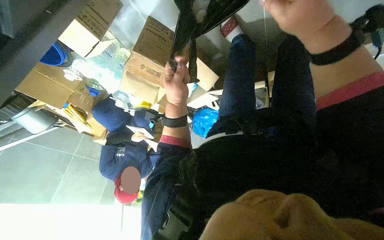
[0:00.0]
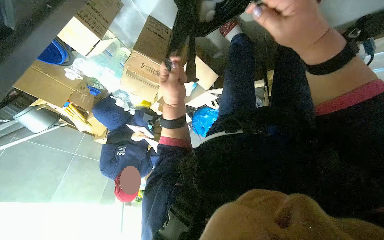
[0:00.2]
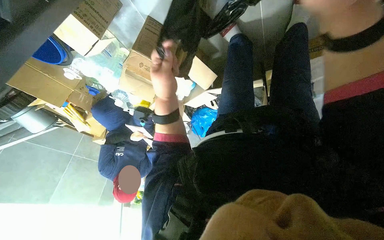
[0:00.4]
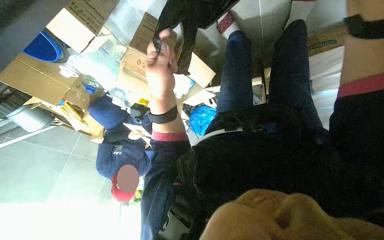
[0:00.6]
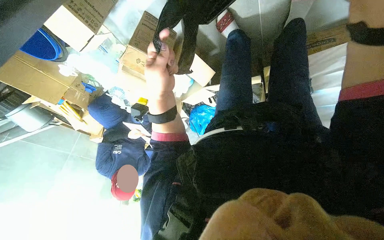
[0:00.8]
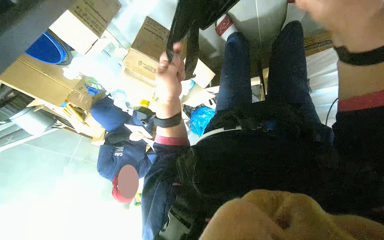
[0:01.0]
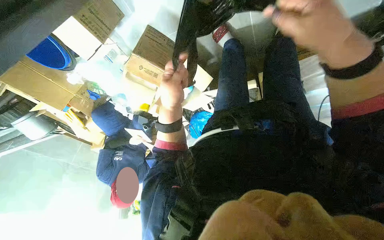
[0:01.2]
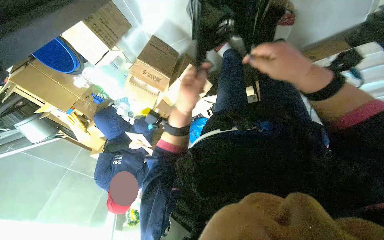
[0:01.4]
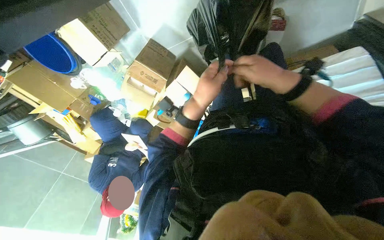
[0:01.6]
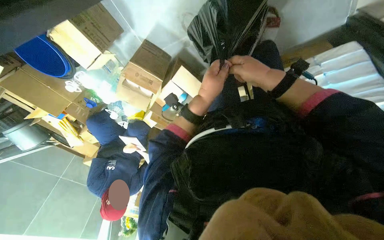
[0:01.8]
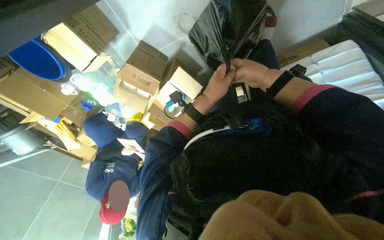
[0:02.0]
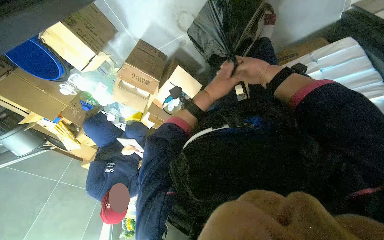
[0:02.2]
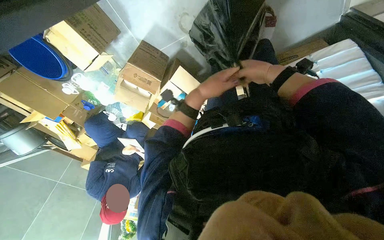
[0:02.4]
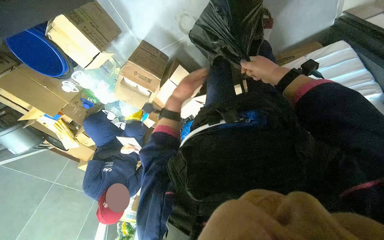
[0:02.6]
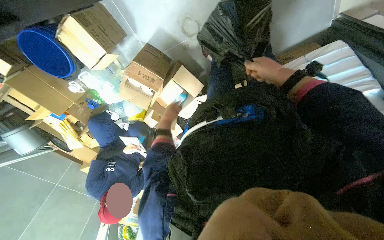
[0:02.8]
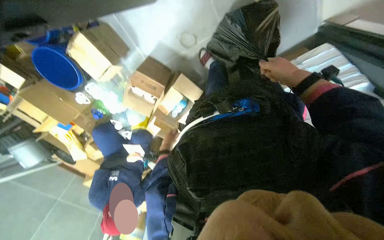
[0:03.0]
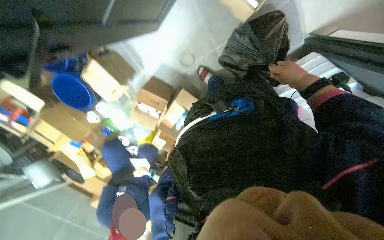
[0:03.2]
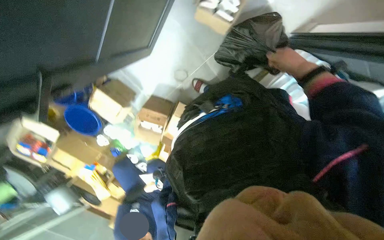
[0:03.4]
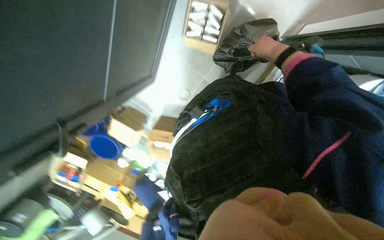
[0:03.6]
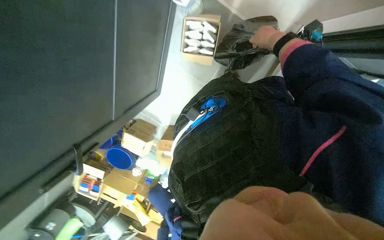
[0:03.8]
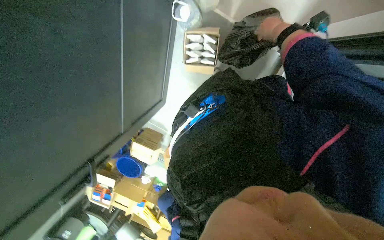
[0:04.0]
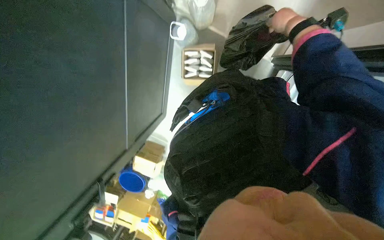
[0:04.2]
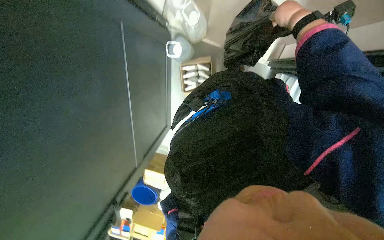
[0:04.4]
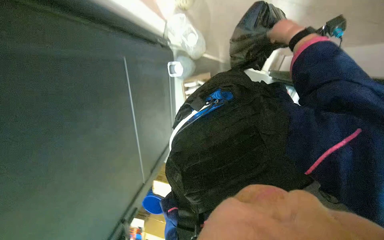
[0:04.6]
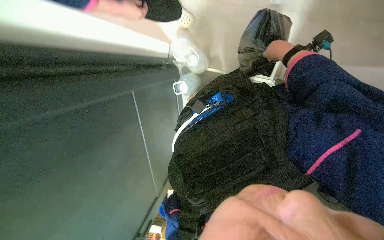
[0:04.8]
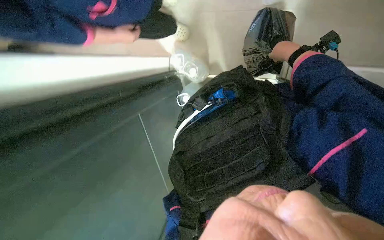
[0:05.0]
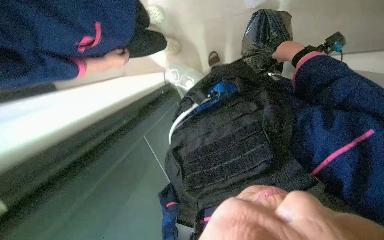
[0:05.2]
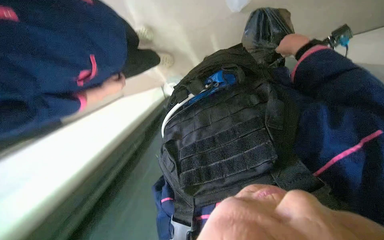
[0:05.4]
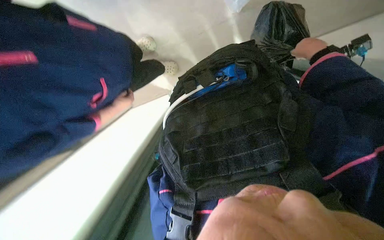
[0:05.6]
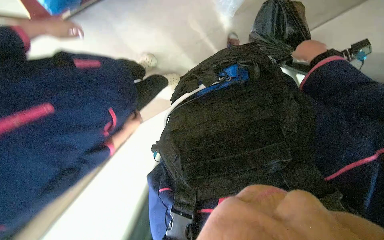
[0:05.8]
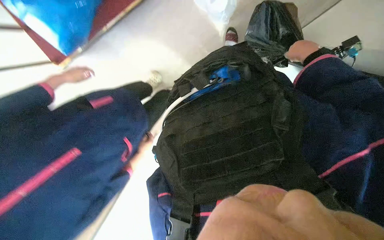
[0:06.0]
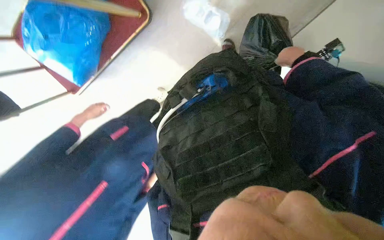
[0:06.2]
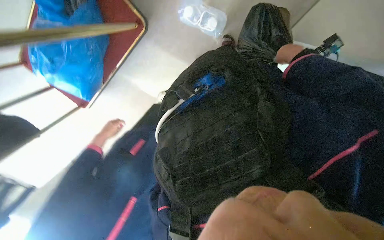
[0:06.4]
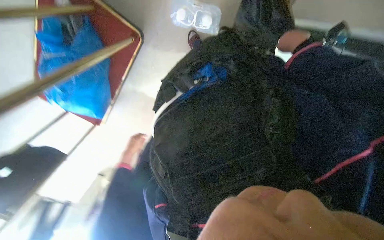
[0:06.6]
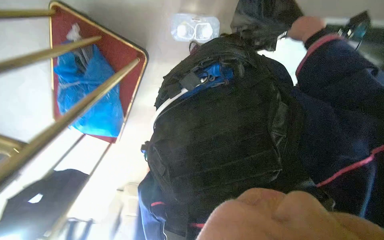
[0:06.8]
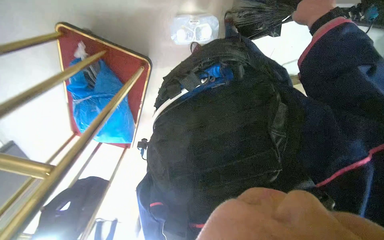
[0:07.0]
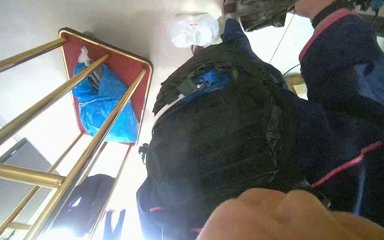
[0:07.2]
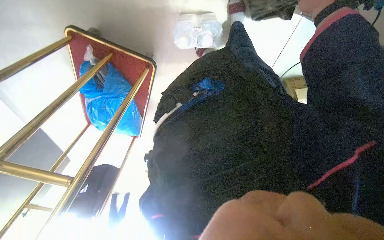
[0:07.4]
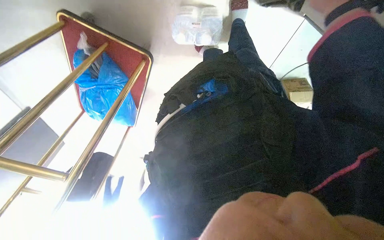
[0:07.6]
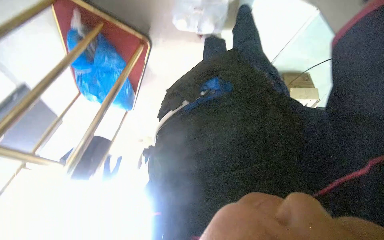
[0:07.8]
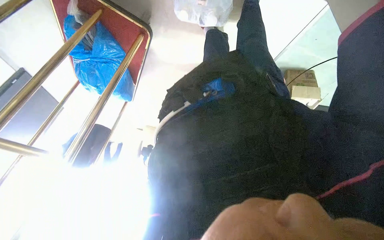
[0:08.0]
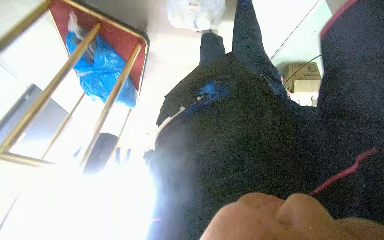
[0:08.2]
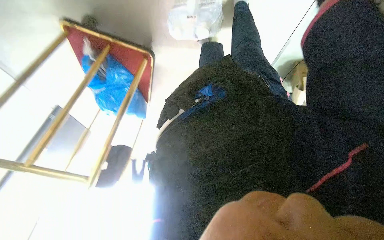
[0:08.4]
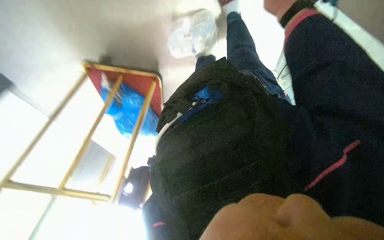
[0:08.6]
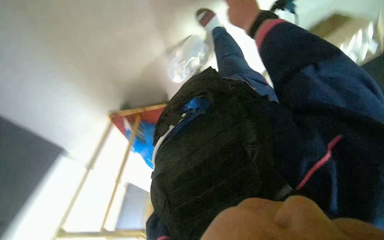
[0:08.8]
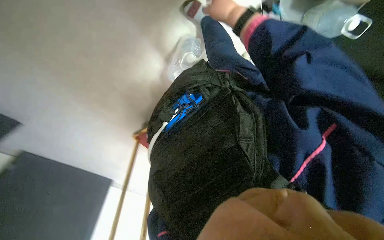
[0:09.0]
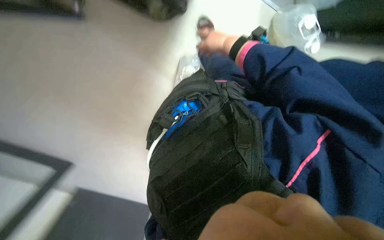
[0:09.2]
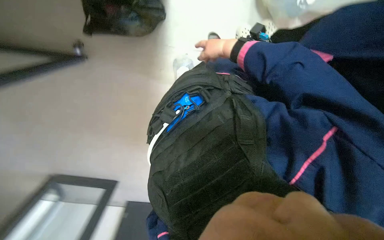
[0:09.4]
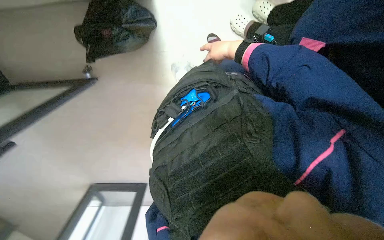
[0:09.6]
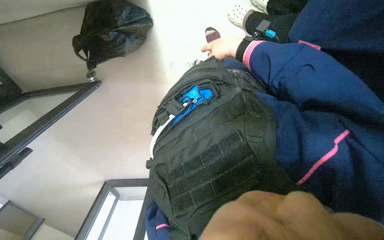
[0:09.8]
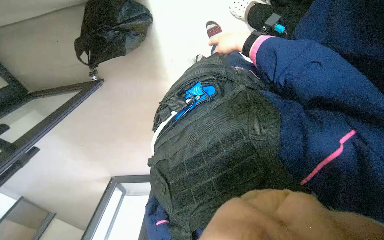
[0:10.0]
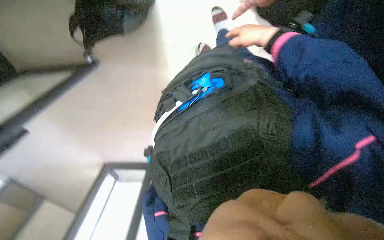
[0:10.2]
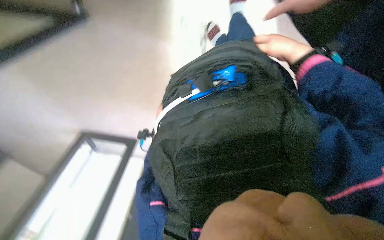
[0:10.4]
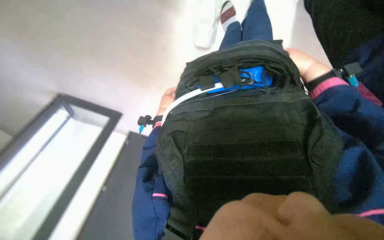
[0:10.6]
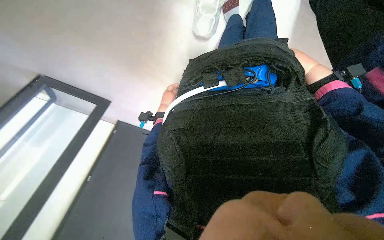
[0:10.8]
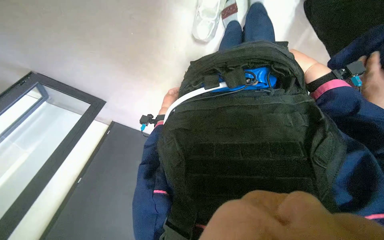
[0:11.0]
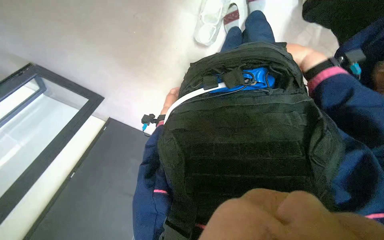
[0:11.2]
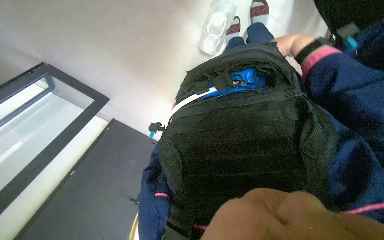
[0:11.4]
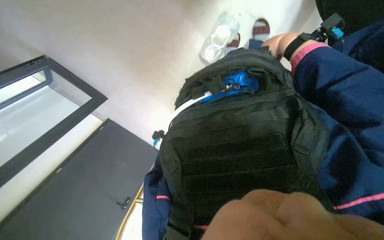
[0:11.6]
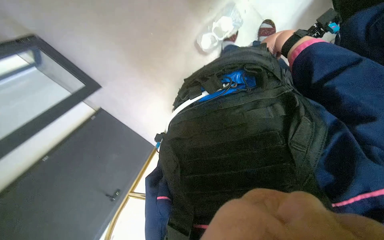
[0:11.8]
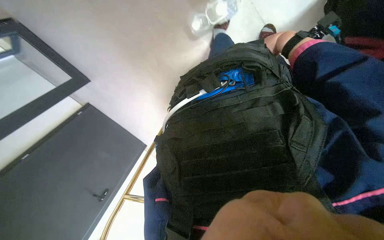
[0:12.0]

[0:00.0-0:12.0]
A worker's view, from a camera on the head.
Job: organizing items.
The whole recording: Moving golden stand. The worker moves a golden stand across the floor.
0:00.0 to 0:01.6: The left hand moves nearer to the camera and to the right, some 15 cm.
0:01.6 to 0:03.0: The right hand moves to the right, some 15 cm, while the left hand travels farther from the camera, down the picture and to the left by about 35 cm.
0:03.0 to 0:04.4: The camera is carried approximately 50 cm. The camera sweeps to the left, by approximately 25 degrees. The view tips upward by about 25 degrees. The scene rotates counterclockwise by some 35 degrees.
0:04.4 to 0:06.0: The wearer moves roughly 40 cm. The camera is aimed roughly 15 degrees further to the left. Everything in view rotates approximately 30 degrees counterclockwise.
0:06.0 to 0:07.6: The scene rotates counterclockwise by some 30 degrees.
0:07.6 to 0:09.0: The camera is aimed roughly 25 degrees further to the left. The scene rotates counterclockwise by about 35 degrees.
0:09.0 to 0:10.4: The wearer looks some 15 degrees further downward. The right hand heads to the right and down the picture, covering about 15 cm.
0:10.4 to 0:12.0: The camera is aimed approximately 20 degrees further to the right. The scene rotates clockwise by some 30 degrees.

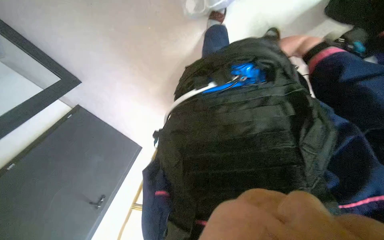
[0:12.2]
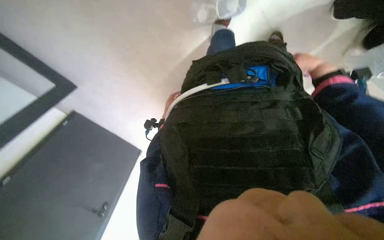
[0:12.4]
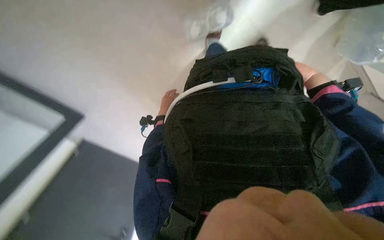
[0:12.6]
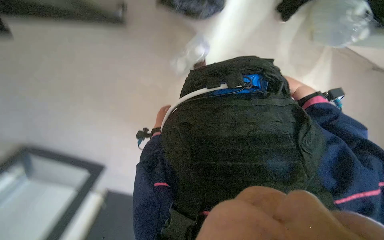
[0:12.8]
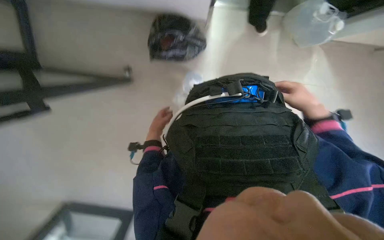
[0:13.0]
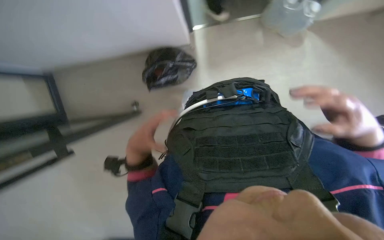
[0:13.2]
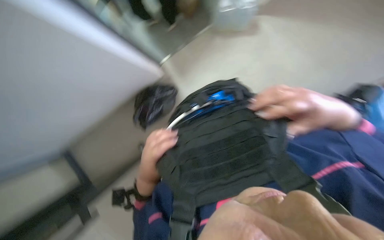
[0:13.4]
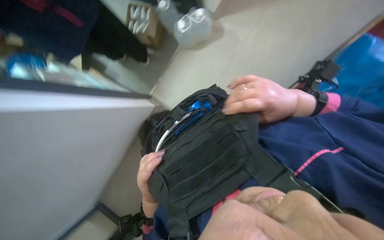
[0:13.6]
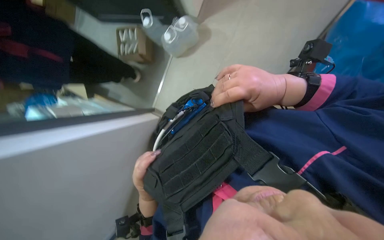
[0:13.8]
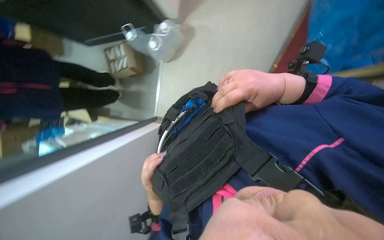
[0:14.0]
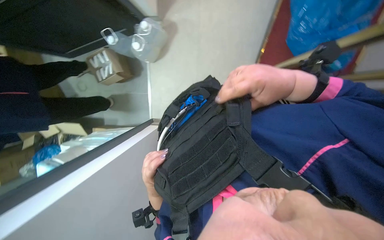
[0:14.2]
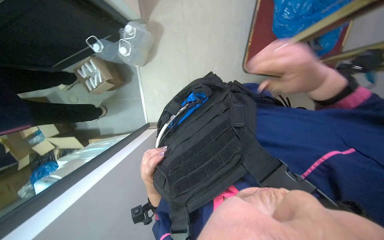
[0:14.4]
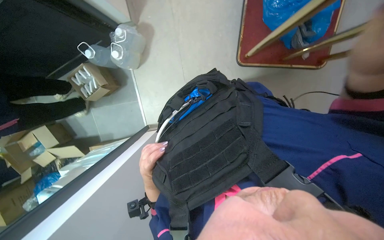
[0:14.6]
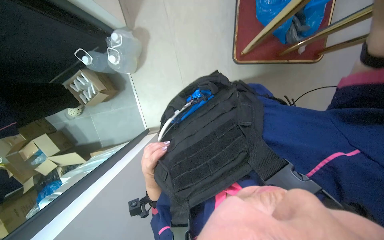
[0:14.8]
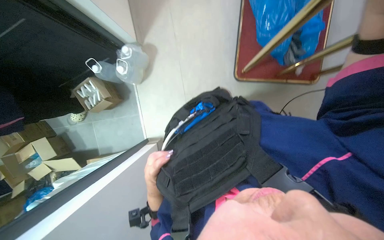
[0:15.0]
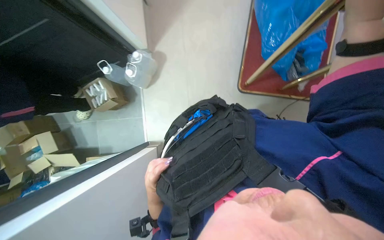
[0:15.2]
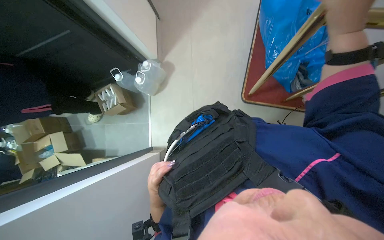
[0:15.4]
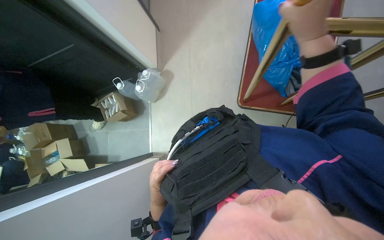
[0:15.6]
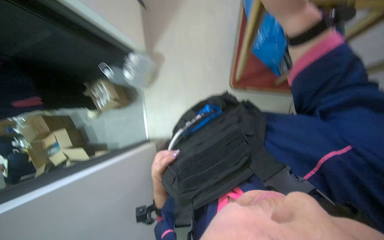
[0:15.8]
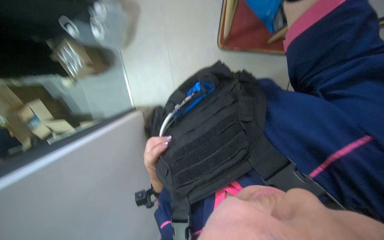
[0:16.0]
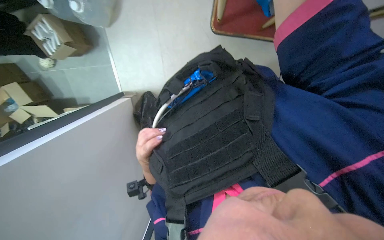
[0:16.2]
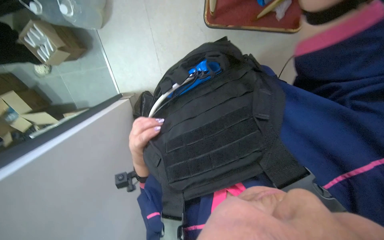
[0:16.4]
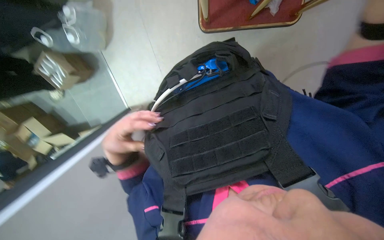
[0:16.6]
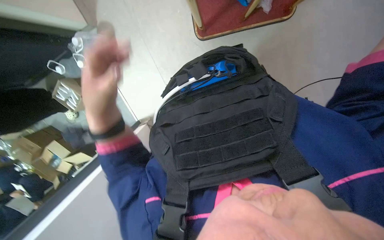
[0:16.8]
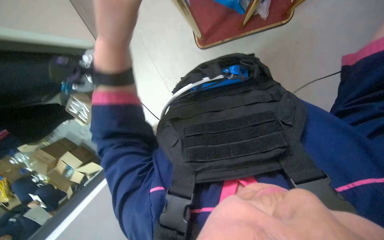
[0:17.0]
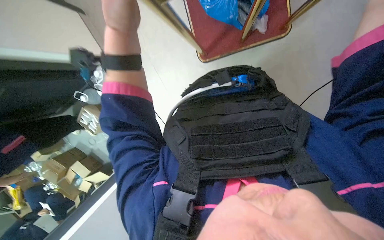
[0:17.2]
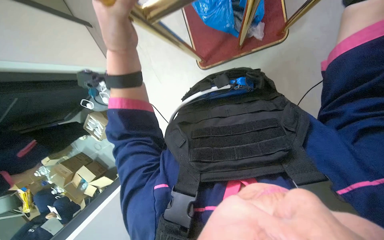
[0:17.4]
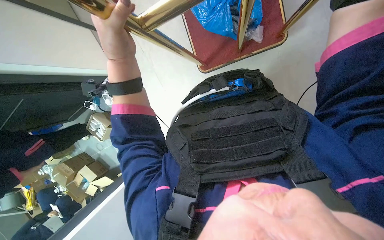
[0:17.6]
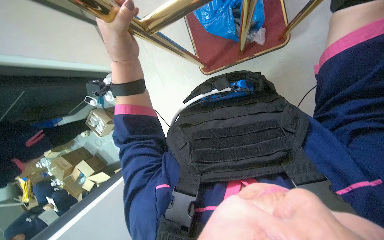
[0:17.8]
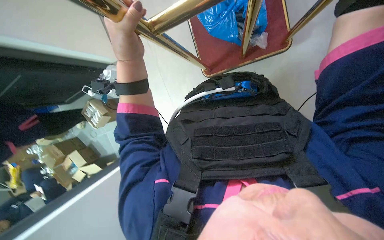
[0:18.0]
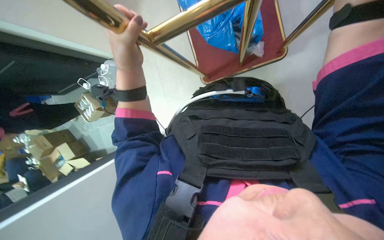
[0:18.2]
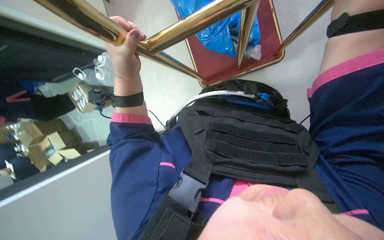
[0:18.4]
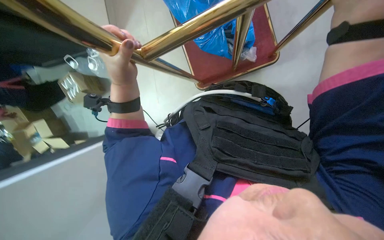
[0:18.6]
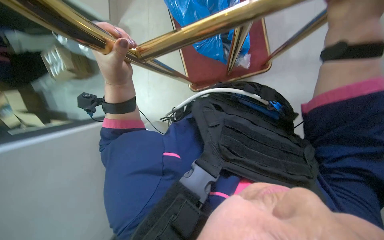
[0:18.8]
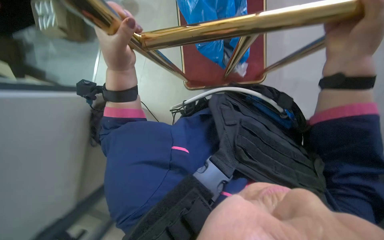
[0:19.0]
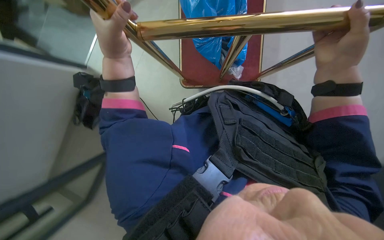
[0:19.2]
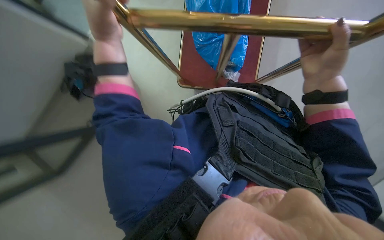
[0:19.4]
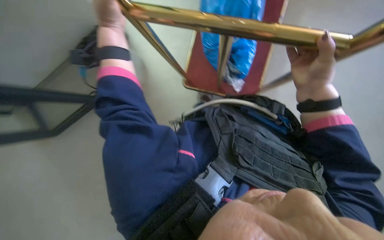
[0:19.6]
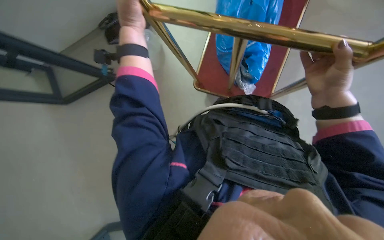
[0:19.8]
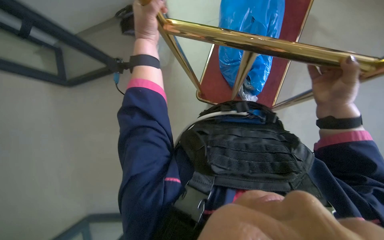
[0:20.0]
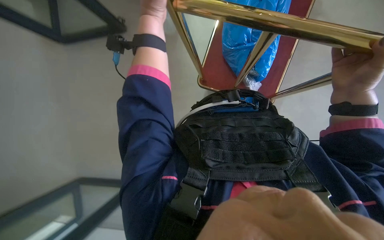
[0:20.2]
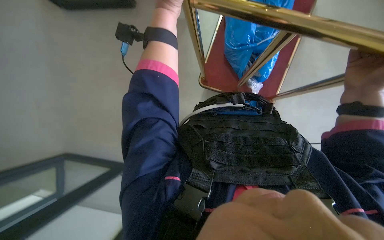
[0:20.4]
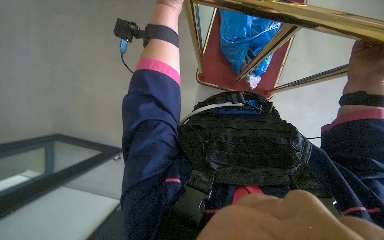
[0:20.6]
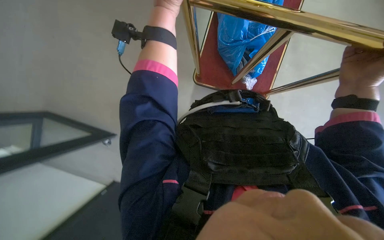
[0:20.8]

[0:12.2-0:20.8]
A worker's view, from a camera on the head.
Job: organizing items.
The whole recording: Moving golden stand. The worker moves a golden stand across the floor.
0:12.2 to 0:13.6: The wearer looks roughly 20 degrees further upward.
0:13.6 to 0:15.0: Everything in view rotates approximately 45 degrees counterclockwise.
0:15.0 to 0:16.6: The view tilts some 15 degrees downward.
0:16.6 to 0:18.0: The left hand goes approximately 35 cm up the picture and nearer to the camera.
0:18.0 to 0:19.4: The camera sweeps to the right, by some 25 degrees. Everything in view rotates roughly 30 degrees clockwise. The left hand goes some 20 cm to the left.
0:19.4 to 0:20.8: The head travels about 50 cm.
